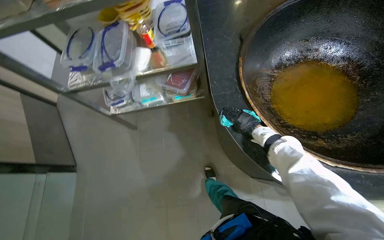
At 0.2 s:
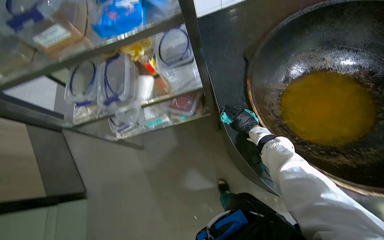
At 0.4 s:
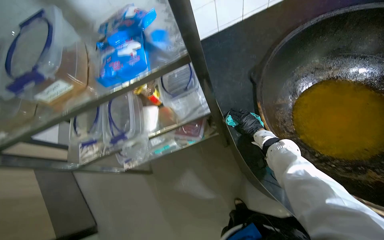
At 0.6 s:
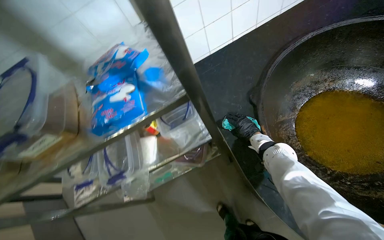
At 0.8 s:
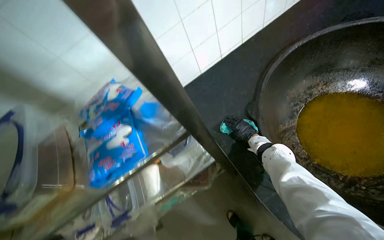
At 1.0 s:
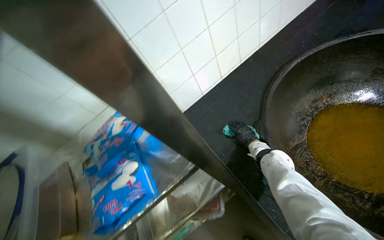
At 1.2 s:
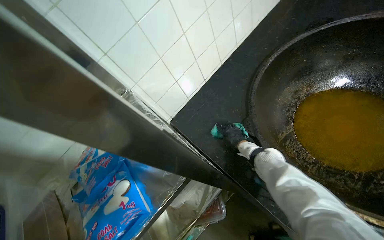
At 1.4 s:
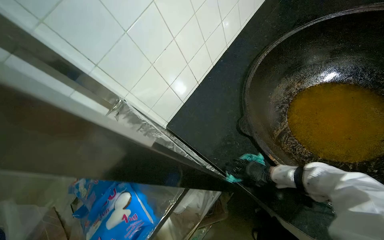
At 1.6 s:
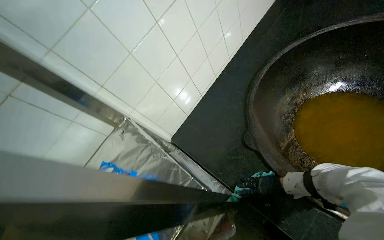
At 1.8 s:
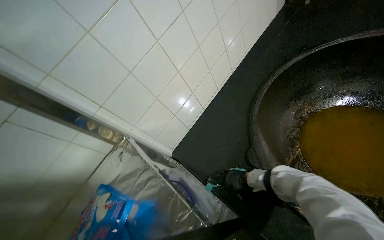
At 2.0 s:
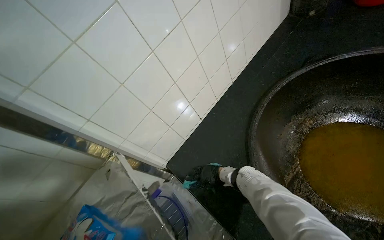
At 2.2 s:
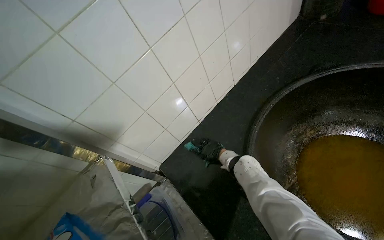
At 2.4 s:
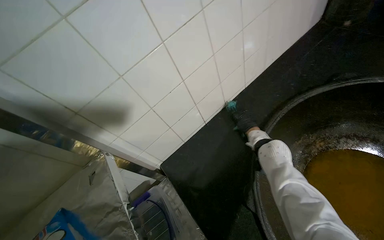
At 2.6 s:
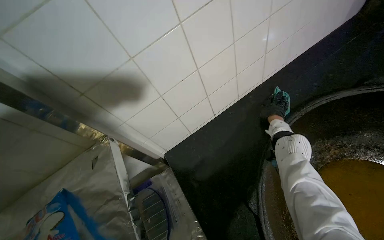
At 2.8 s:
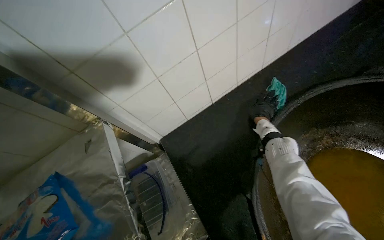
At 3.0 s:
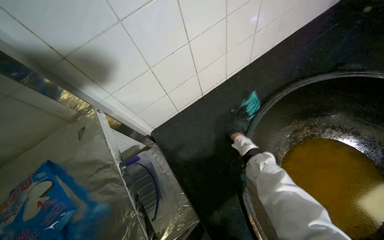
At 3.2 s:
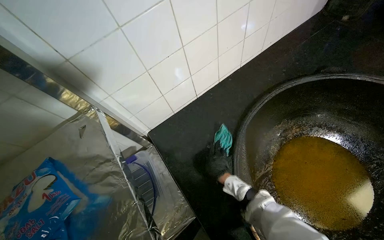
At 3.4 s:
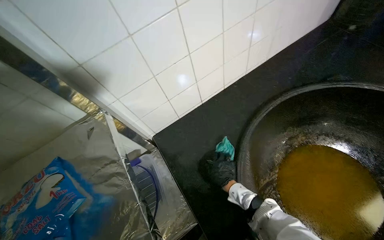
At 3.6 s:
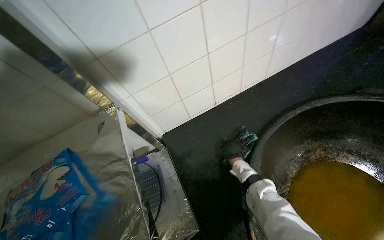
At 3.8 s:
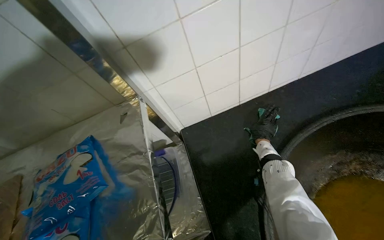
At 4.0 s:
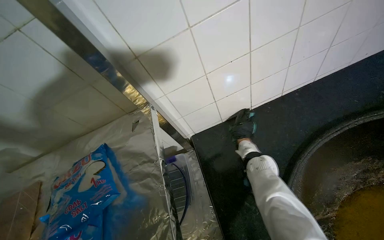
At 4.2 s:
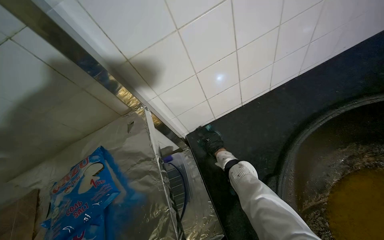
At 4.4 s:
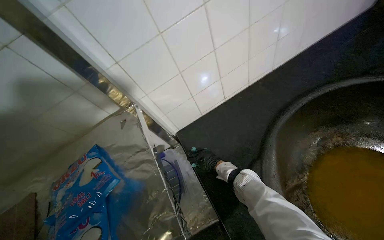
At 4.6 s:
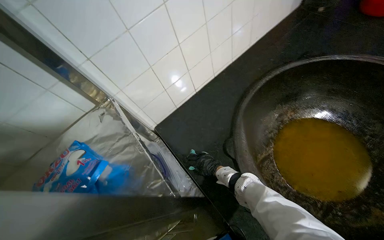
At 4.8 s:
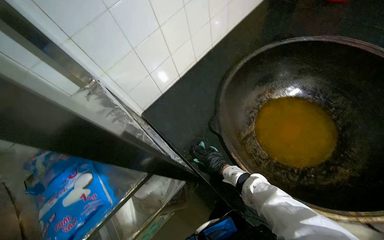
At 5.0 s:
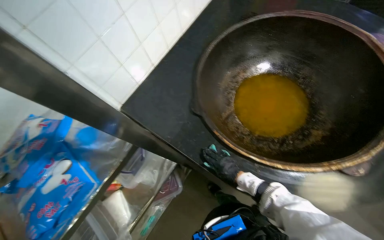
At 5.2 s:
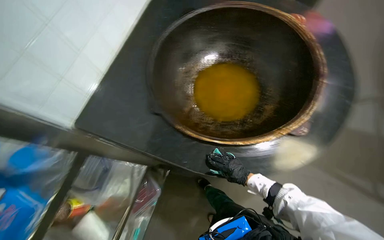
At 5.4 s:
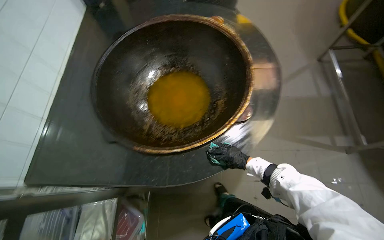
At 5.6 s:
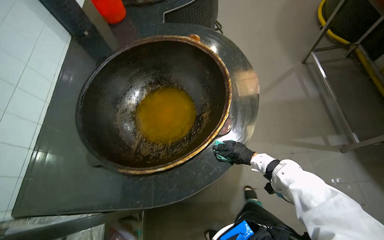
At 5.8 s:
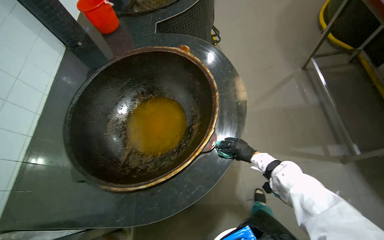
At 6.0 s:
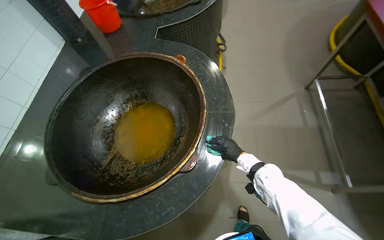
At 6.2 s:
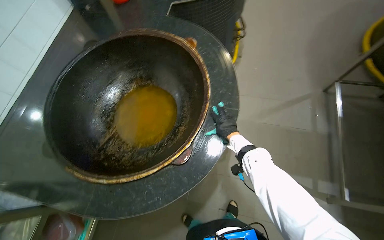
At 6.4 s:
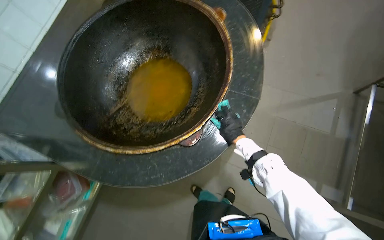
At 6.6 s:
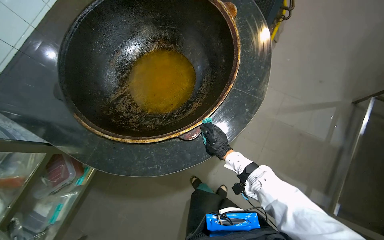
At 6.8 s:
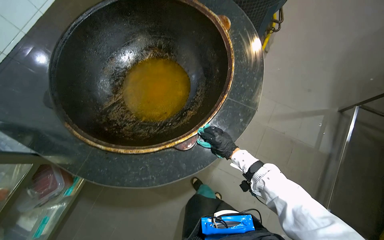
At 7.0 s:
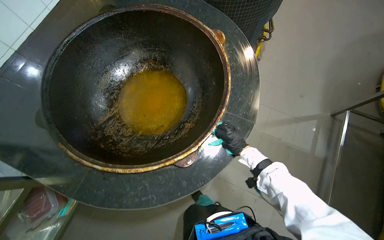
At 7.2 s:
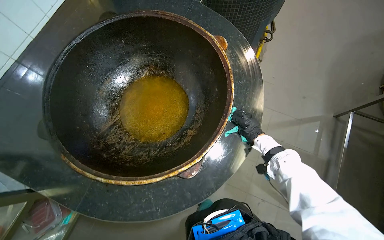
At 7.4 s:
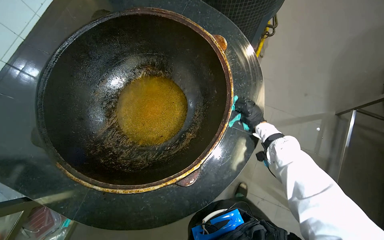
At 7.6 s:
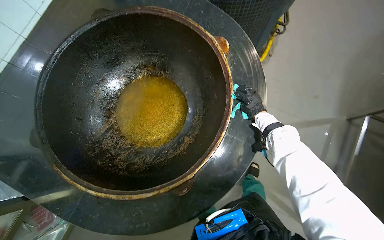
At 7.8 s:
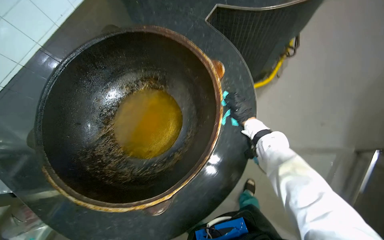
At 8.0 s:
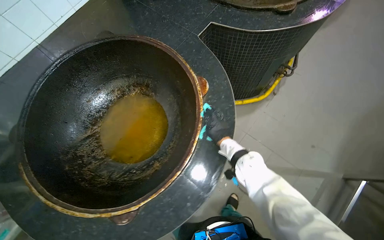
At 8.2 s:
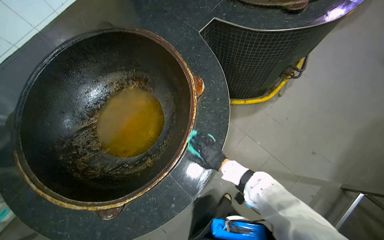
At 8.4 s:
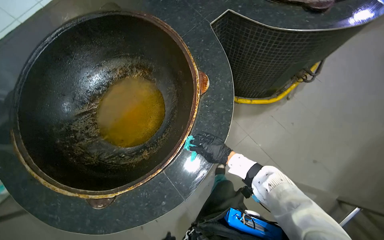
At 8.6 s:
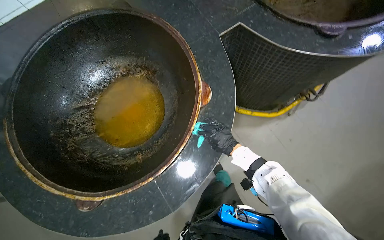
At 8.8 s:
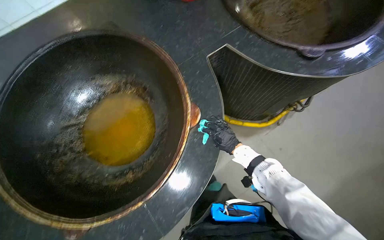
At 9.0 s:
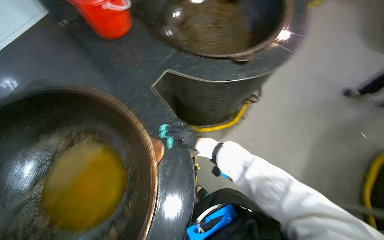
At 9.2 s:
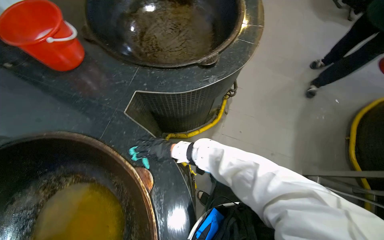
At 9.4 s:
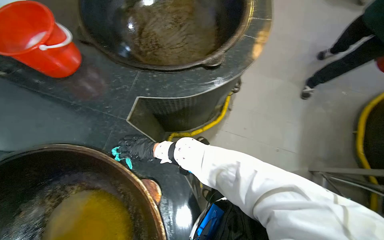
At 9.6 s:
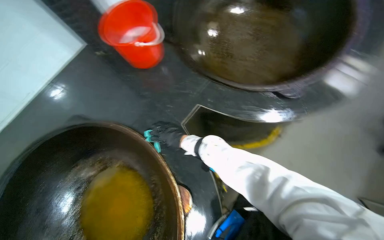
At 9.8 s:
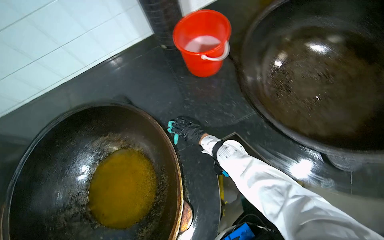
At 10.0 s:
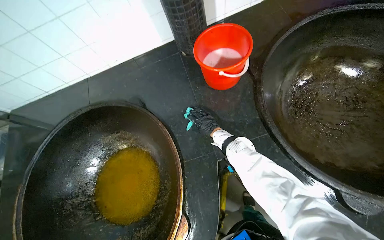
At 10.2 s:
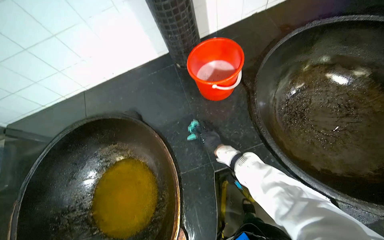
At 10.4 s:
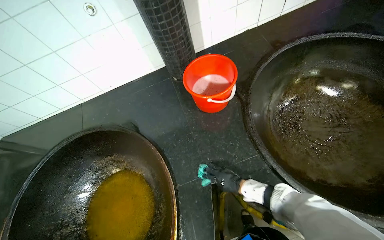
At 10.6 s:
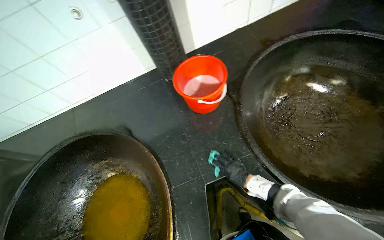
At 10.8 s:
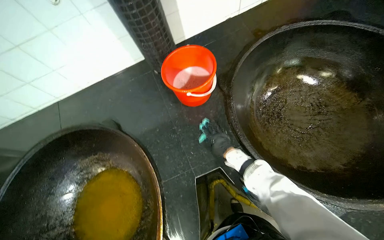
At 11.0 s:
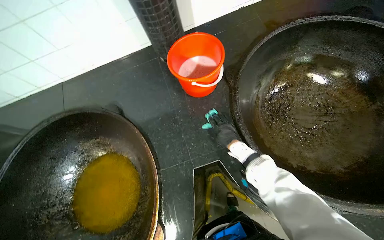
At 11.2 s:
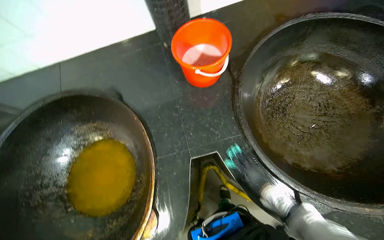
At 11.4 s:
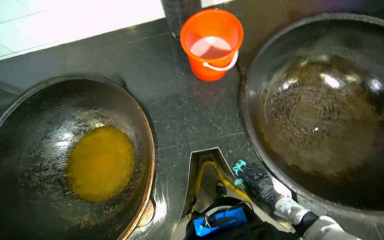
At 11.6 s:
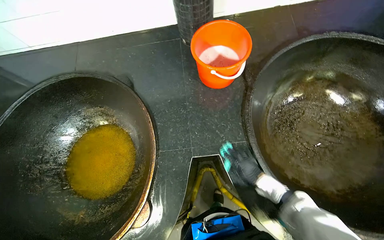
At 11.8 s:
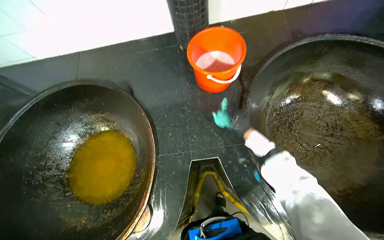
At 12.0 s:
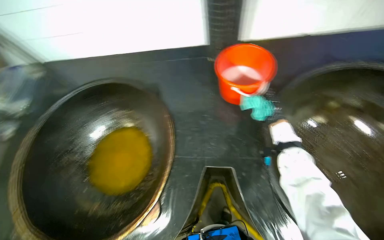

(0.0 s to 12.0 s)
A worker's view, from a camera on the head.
Job: wiping surfaces.
The whole recording: Wiping cooking surface. The worker wipes the surface around large cooking pots with a cleaning cloth.
0.0 s - 1.6 s: The head travels about 50 cm. The view tips upward by roughly 25 degrees. The scene turns roughly 45 degrees counterclockwise in the picture.
3.0 s - 4.4 s: The right hand swings up and down the picture, approximately 20 cm each way, with 2 reversals.
4.4 s - 6.0 s: The wearer moves some 70 cm. The head rotates some 60 degrees to the right.
6.0 s - 7.6 s: The view tilts approximately 15 degrees downward.
7.6 s - 9.0 s: The wearer moves some 50 cm.
9.0 s - 10.4 s: The wearer moves some 40 cm. The head rotates about 40 degrees to the left.

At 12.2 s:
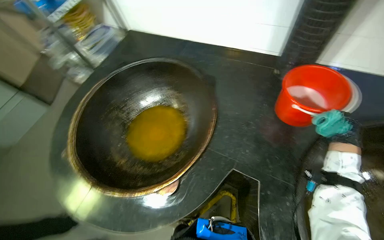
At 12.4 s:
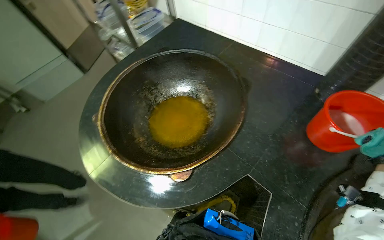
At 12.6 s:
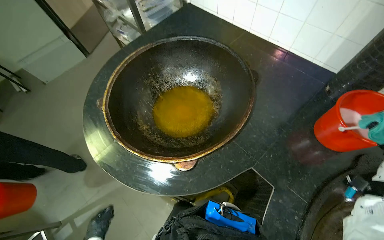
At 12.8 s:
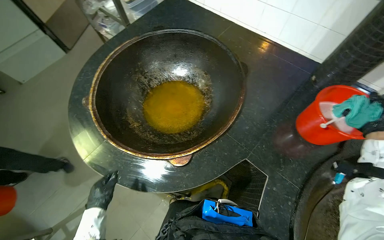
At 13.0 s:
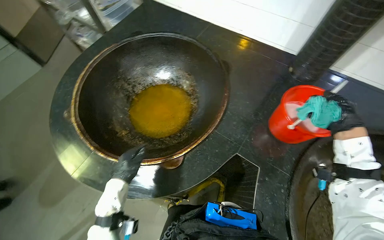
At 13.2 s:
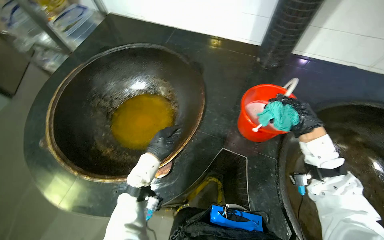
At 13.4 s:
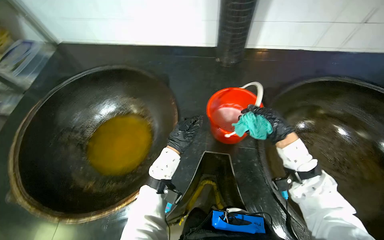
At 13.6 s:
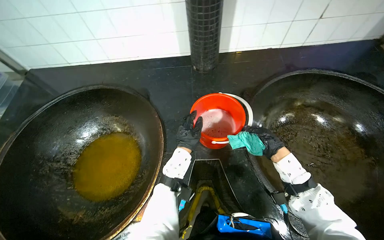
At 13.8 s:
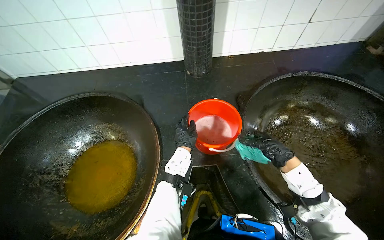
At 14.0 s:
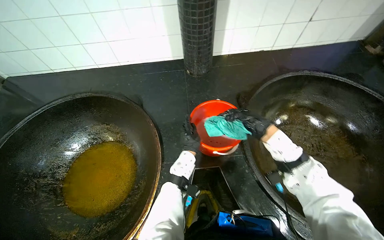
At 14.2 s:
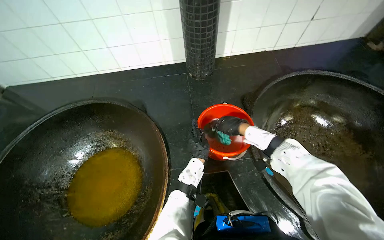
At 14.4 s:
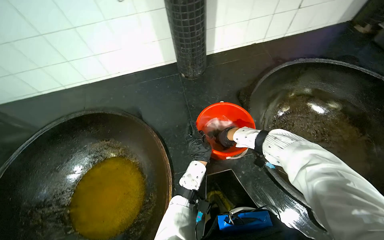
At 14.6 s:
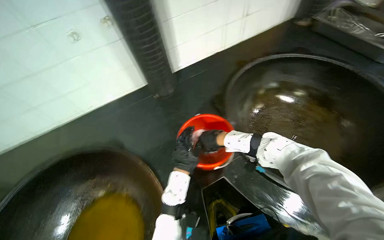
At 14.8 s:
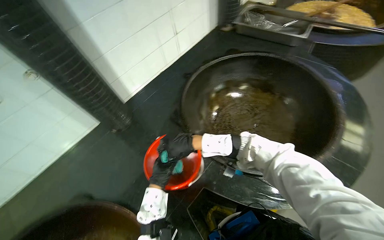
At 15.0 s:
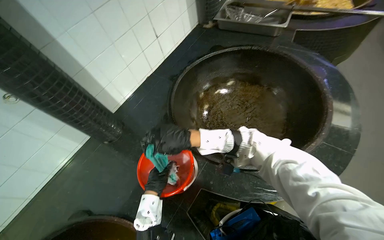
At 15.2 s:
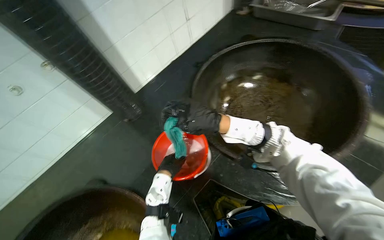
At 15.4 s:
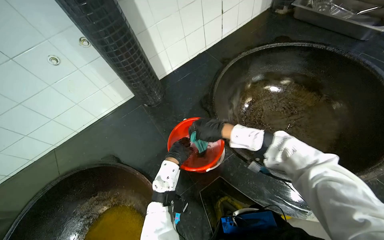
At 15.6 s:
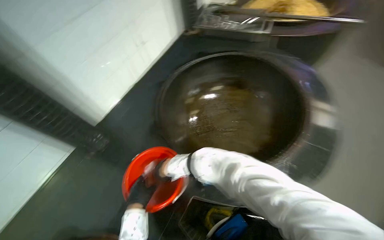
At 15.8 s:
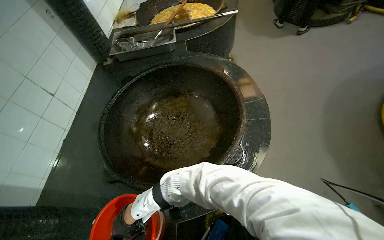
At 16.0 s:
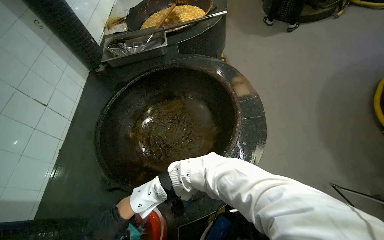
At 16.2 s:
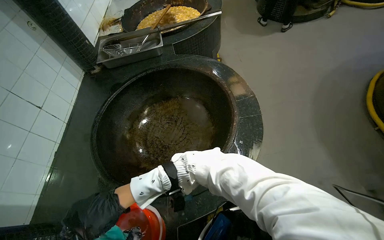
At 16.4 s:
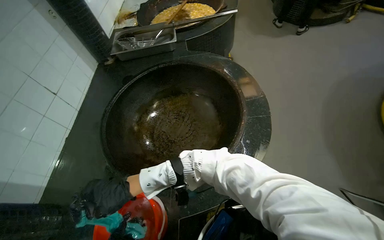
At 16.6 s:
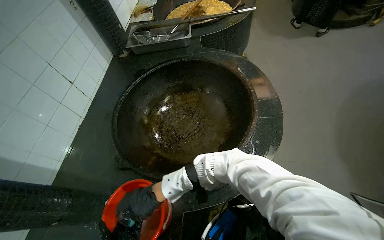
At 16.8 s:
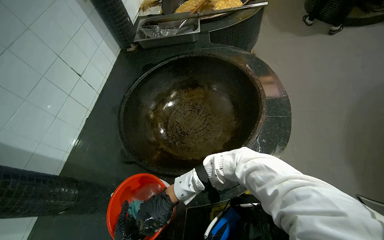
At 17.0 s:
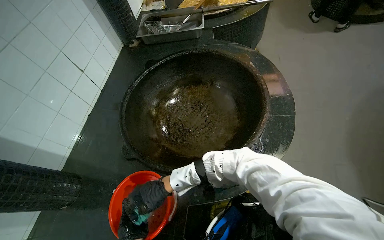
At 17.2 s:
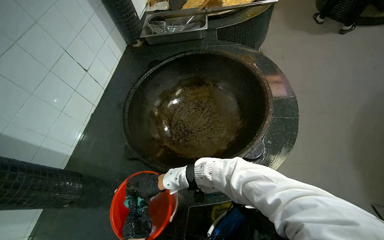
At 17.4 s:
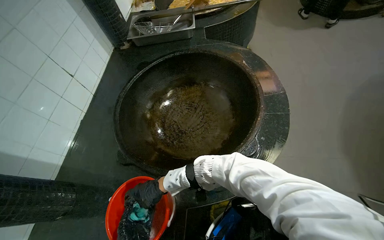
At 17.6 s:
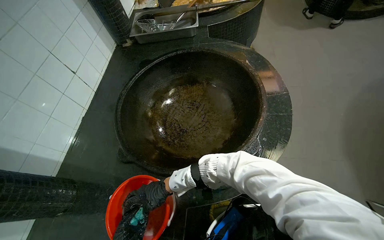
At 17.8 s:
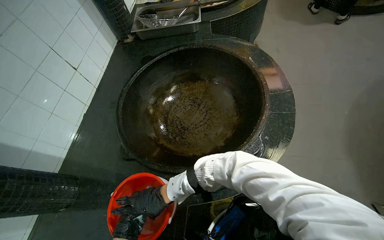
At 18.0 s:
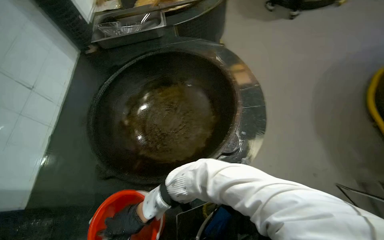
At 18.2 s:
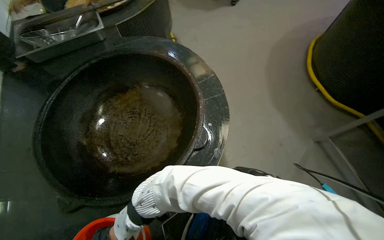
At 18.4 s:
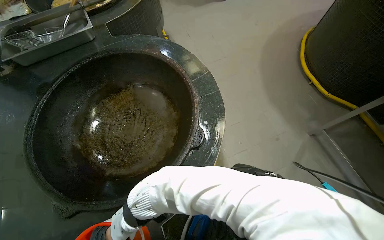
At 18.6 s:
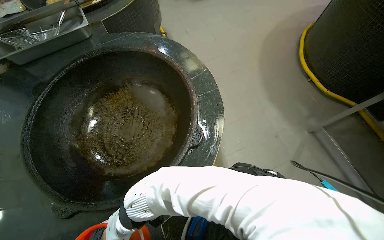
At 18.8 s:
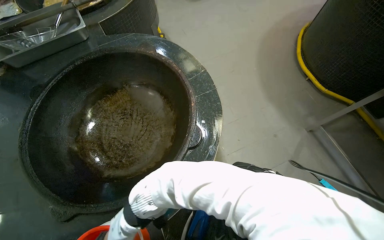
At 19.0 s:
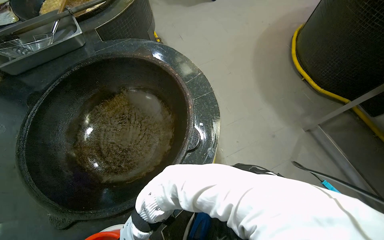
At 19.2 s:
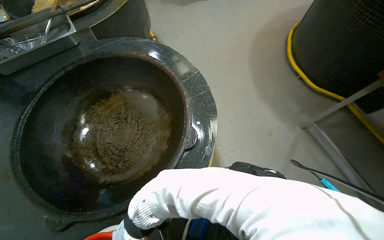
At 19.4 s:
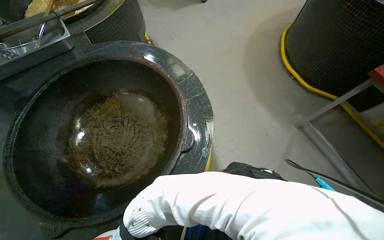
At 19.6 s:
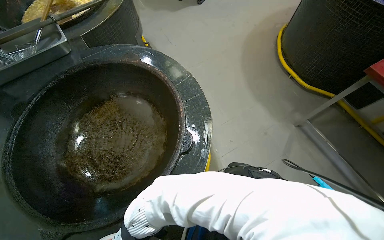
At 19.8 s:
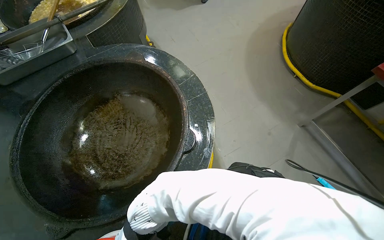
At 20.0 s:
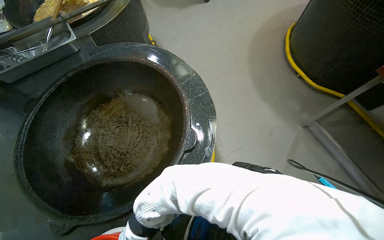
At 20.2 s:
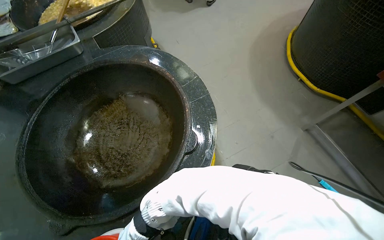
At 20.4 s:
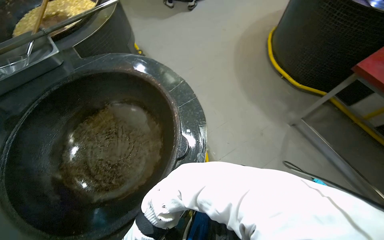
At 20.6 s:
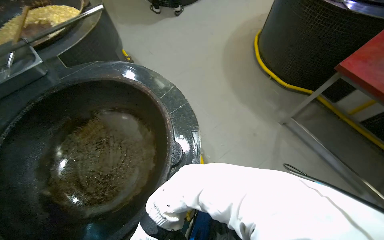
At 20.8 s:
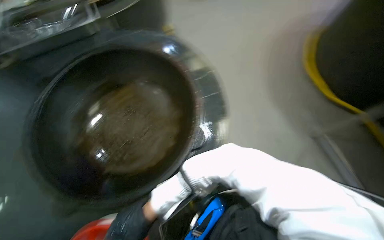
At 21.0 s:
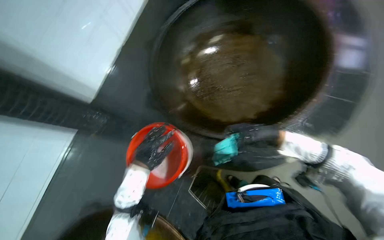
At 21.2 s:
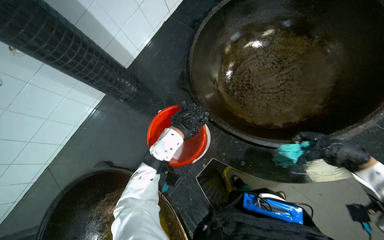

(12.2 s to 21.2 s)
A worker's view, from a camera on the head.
Job: wiping surfaces.
The whole recording: Wiping cooking surface. The worker wipes the surface around large cooking pots with a cleaning cloth.
12.2 s - 13.8 s: The head turns to the right by roughly 30 degrees.
13.8 s - 15.2 s: The head rotates about 40 degrees to the right.
15.2 s - 16.6 s: The wearer looks about 35 degrees further to the right. The view tips upward by approximately 15 degrees.
16.6 s - 18.2 s: The wearer looks about 25 degrees further to the right.
19.8 s - 21.2 s: The head turns to the left by approximately 40 degrees.